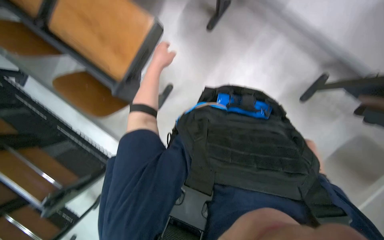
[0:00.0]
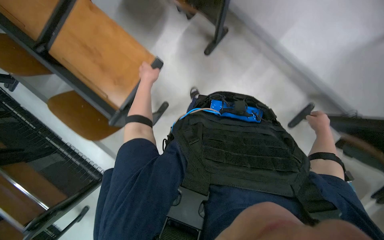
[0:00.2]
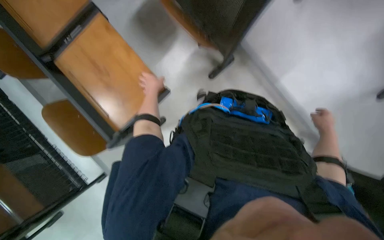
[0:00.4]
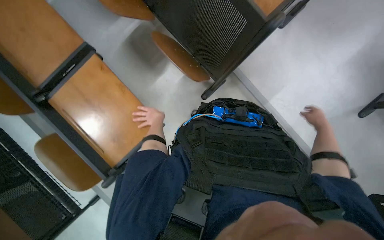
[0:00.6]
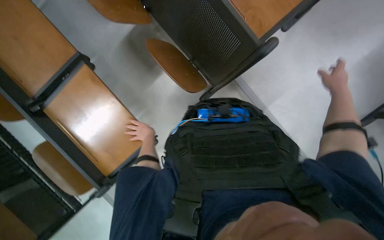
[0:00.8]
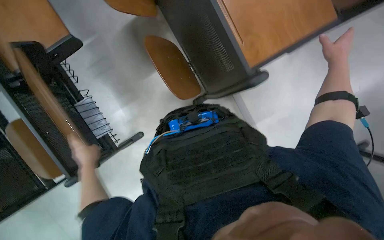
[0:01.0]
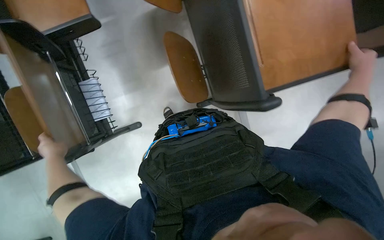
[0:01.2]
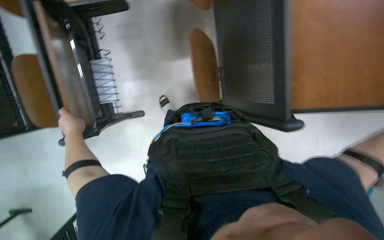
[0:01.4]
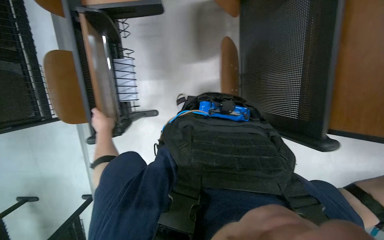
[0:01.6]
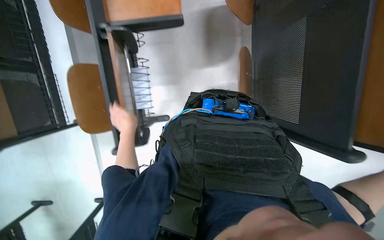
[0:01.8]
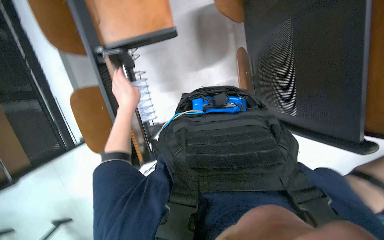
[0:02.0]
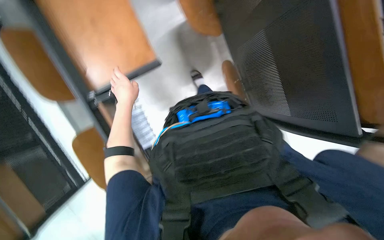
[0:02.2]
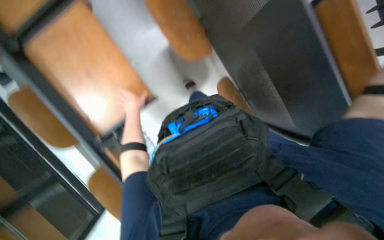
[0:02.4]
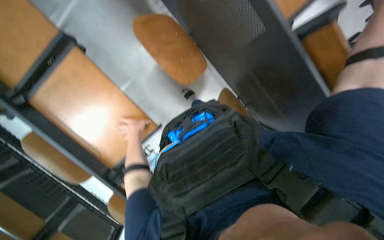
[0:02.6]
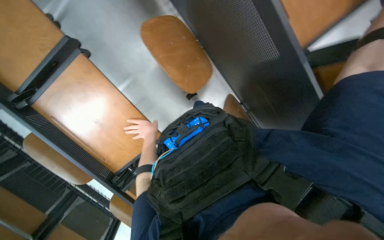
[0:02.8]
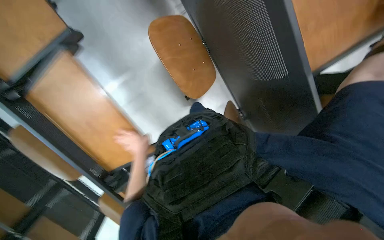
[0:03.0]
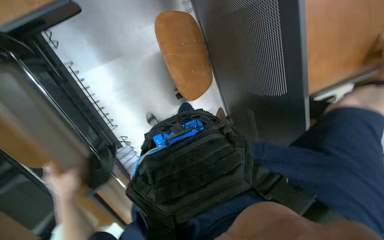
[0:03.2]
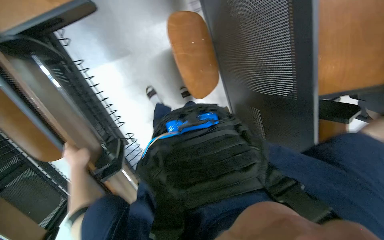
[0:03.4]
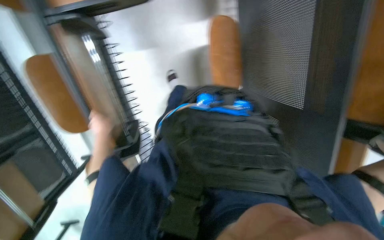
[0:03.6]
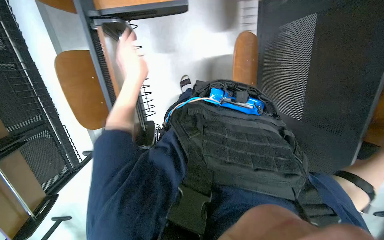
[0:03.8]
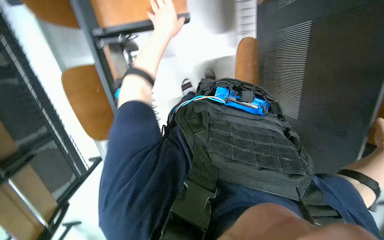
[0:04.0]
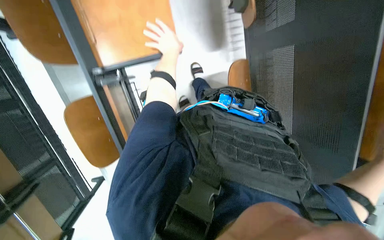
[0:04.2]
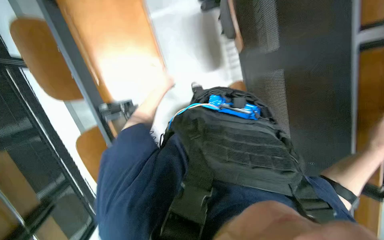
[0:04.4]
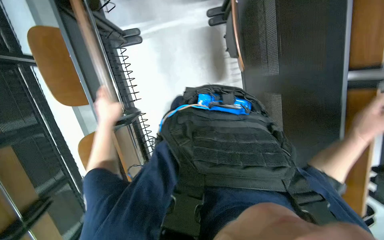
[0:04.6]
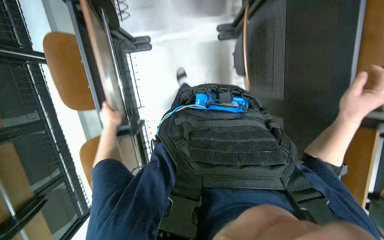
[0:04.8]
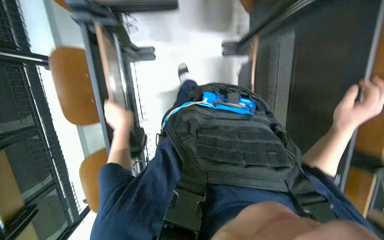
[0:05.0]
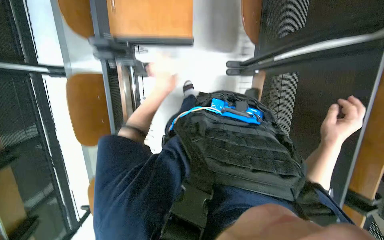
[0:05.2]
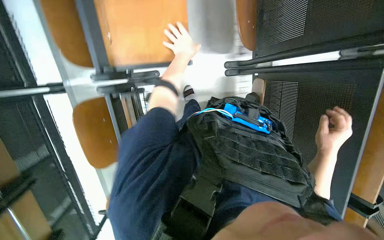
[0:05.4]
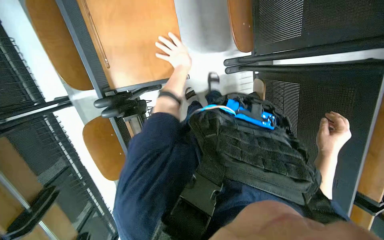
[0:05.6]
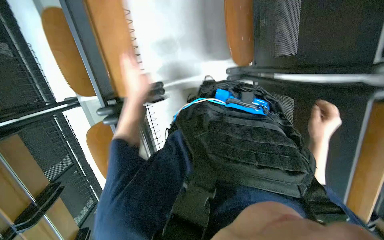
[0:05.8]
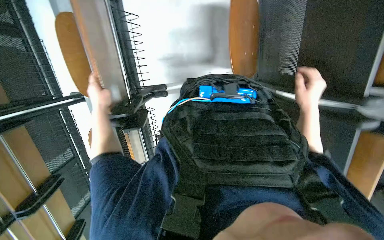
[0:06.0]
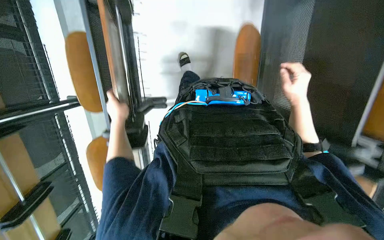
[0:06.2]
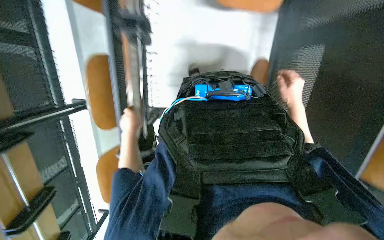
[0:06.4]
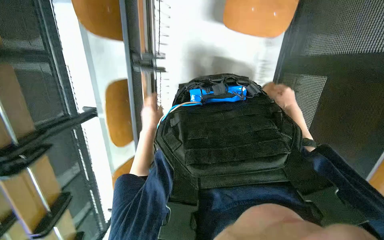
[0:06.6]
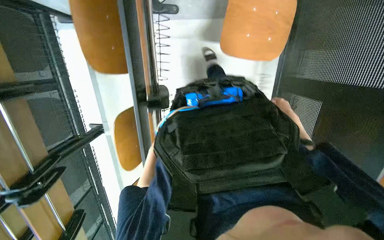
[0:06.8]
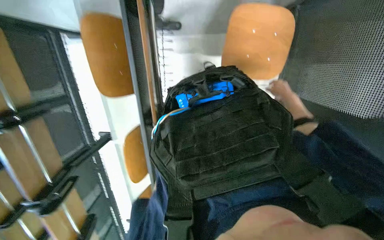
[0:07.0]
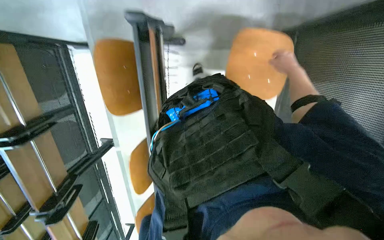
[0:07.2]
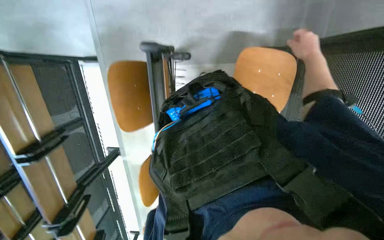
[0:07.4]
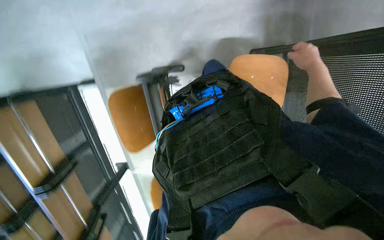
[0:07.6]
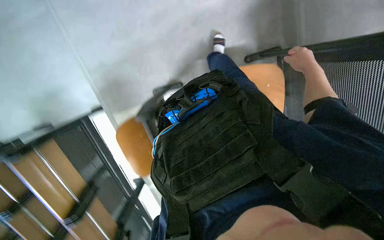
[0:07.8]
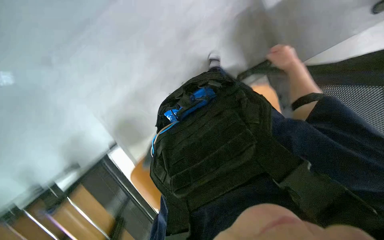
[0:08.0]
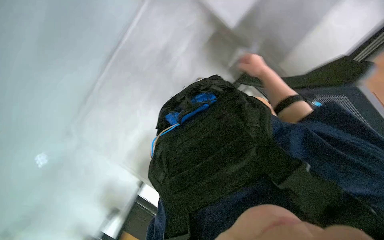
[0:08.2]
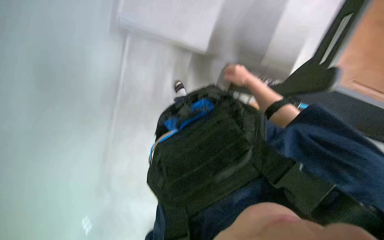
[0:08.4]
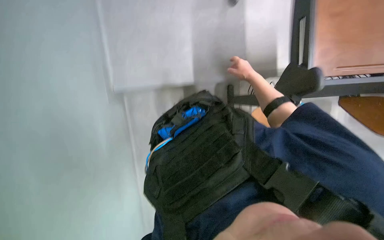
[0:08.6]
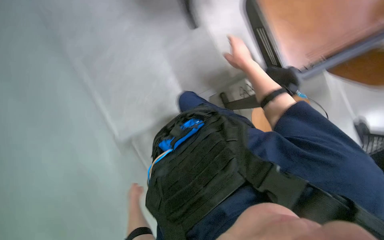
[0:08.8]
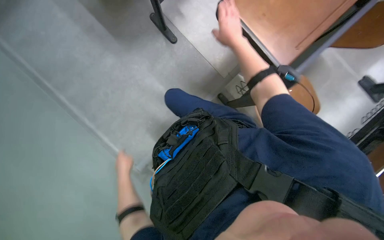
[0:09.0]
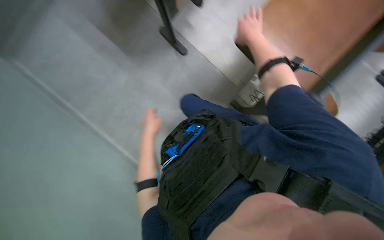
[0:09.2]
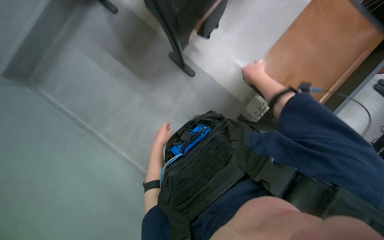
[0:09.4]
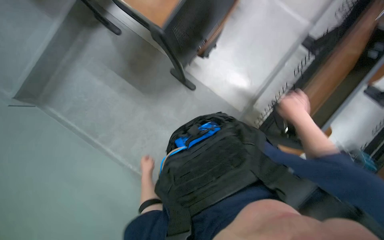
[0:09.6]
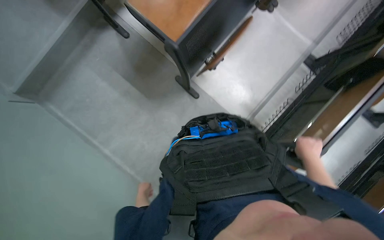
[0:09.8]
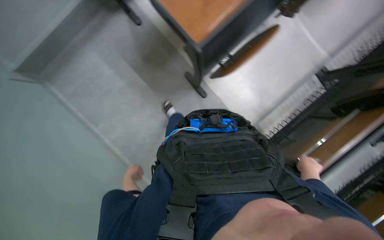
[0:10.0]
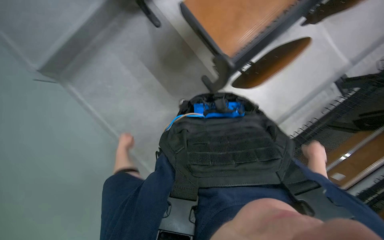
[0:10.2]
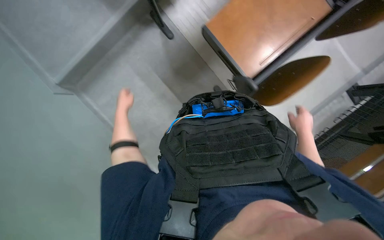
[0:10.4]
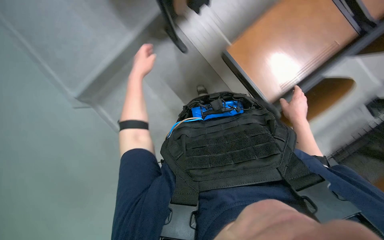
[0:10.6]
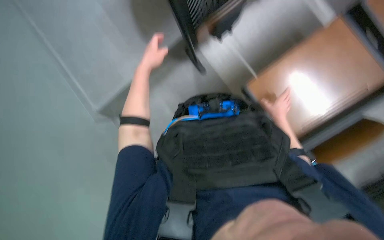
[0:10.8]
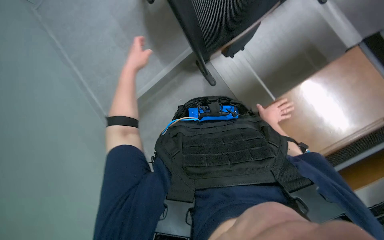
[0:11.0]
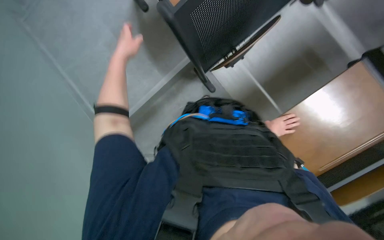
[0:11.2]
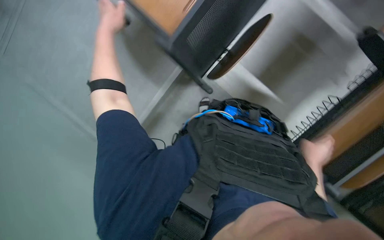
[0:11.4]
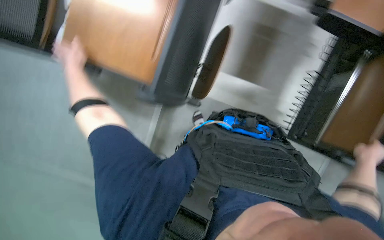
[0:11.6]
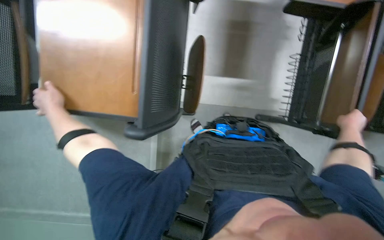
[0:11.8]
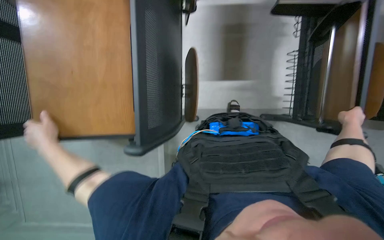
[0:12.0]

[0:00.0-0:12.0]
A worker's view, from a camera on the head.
Job: organizing items.
The whole recording: Folding down desk surfaces. The worker folds down the desk surfaces in a classroom.
0:00.0 to 0:01.6: The wearer looks approximately 15 degrees further upward. The left hand goes some 20 cm to the left and farther from the camera.
0:01.6 to 0:03.0: The view tips upward by some 20 degrees. The left hand is displaced to the right by roughly 10 cm.
0:04.4 to 0:06.0: The left hand swings left and right, about 25 cm each way, with 2 reversals.
0:06.0 to 0:07.6: The view tilts approximately 20 degrees upward. The right hand is displaced up the picture and to the right by roughly 20 cm, and travels farther from the camera and back again, roughly 25 cm each way.
0:07.6 to 0:09.0: The wearer's head swings roughly 20 degrees to the right. The right hand moves up the picture, roughly 10 cm.
0:09.0 to 0:10.4: The camera travels approximately 50 cm.
0:10.4 to 0:12.0: The right hand goes roughly 15 cm to the right, and goes farther from the camera and returns, some 10 cm each way; the left hand moves nearer to the camera, down the picture and to the left, approximately 25 cm.

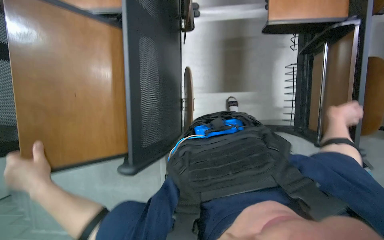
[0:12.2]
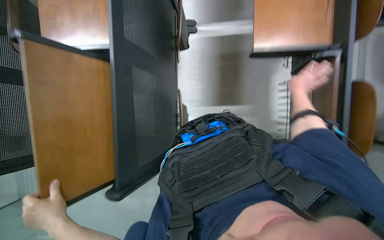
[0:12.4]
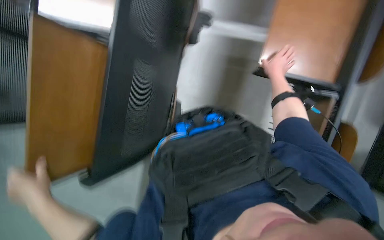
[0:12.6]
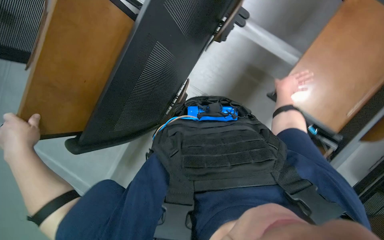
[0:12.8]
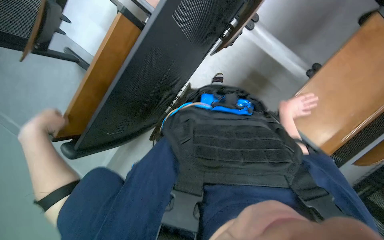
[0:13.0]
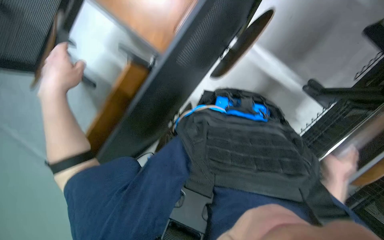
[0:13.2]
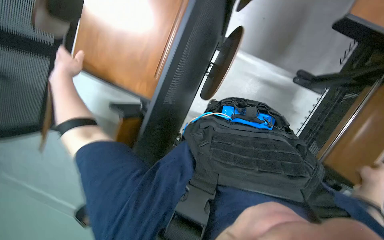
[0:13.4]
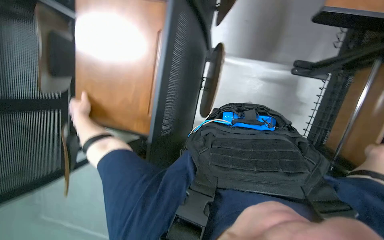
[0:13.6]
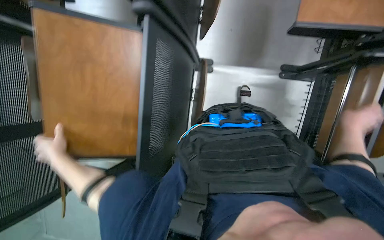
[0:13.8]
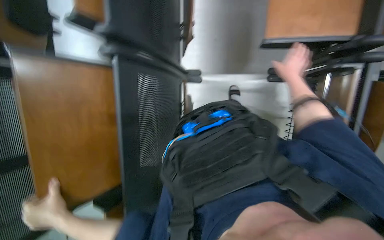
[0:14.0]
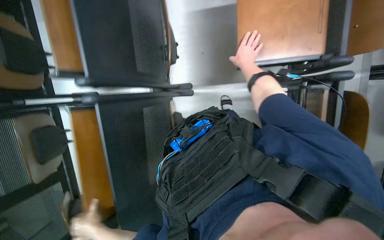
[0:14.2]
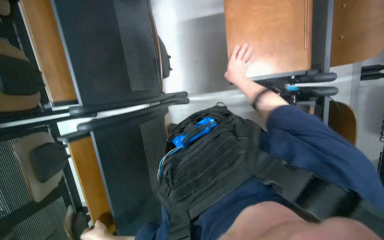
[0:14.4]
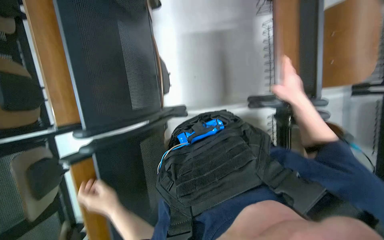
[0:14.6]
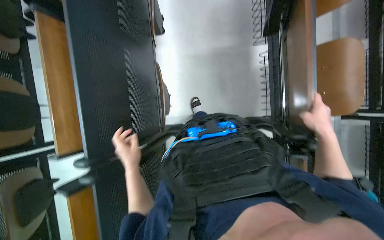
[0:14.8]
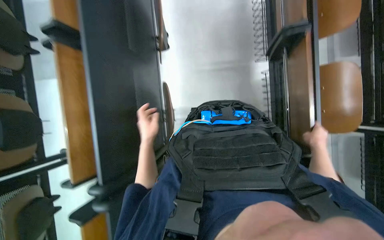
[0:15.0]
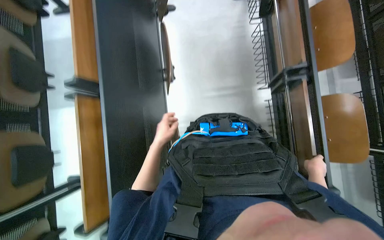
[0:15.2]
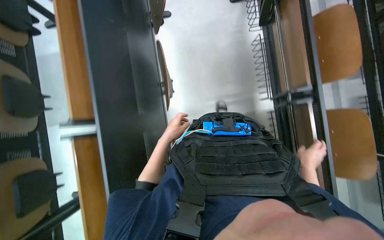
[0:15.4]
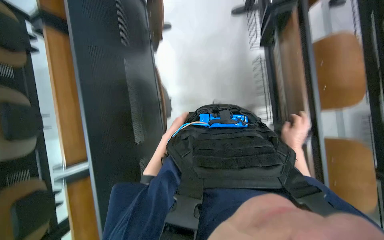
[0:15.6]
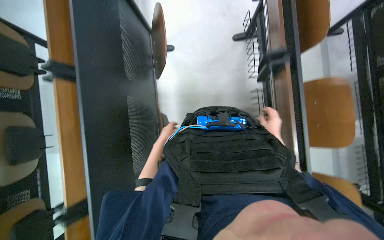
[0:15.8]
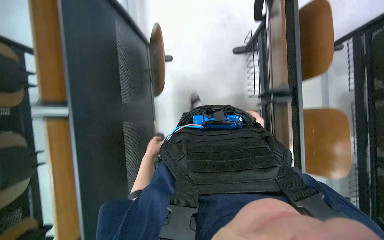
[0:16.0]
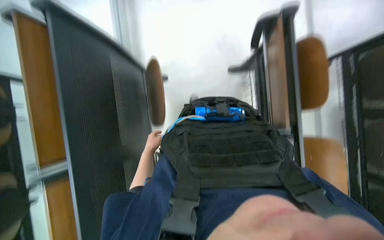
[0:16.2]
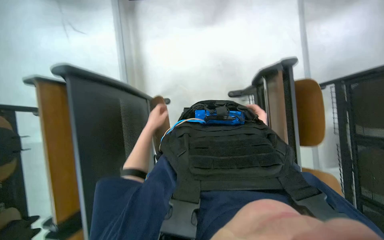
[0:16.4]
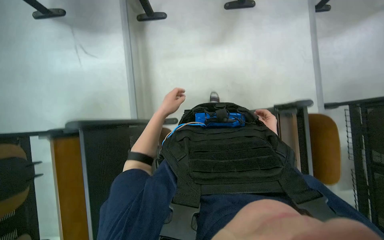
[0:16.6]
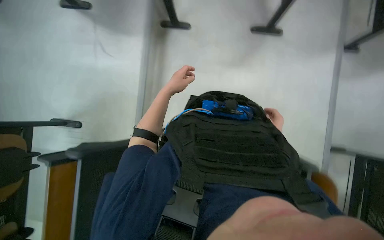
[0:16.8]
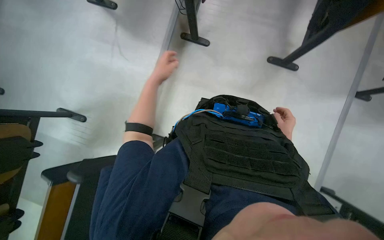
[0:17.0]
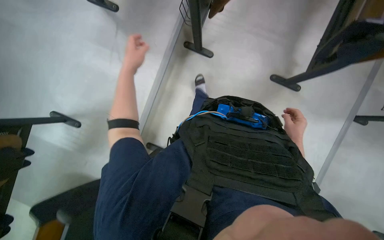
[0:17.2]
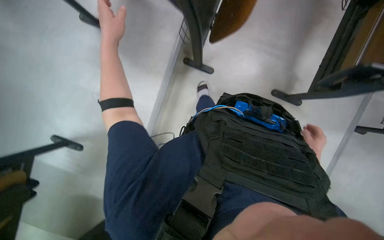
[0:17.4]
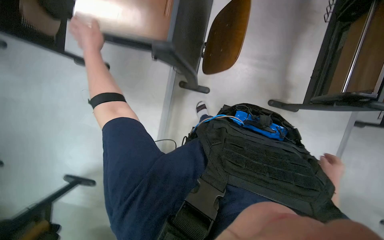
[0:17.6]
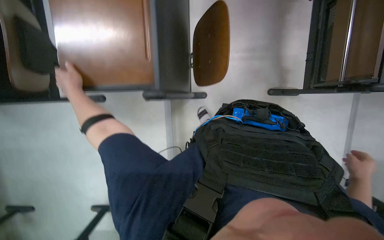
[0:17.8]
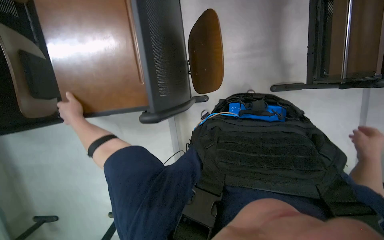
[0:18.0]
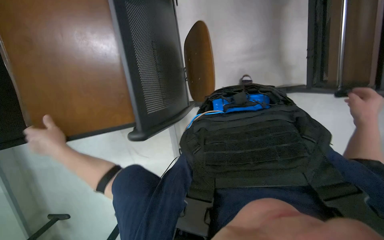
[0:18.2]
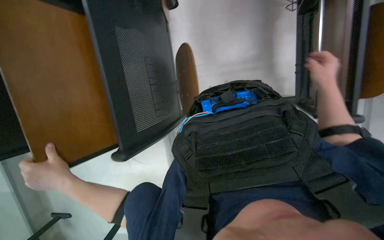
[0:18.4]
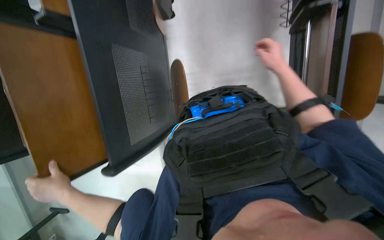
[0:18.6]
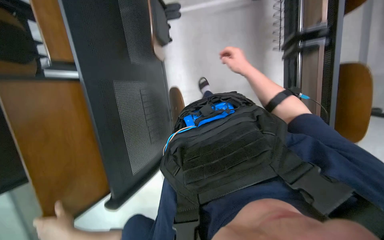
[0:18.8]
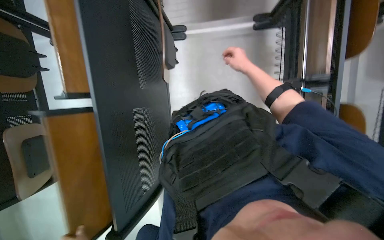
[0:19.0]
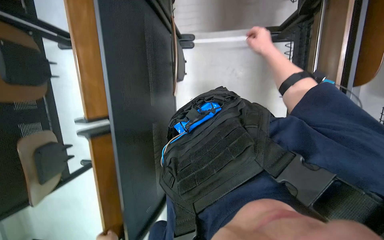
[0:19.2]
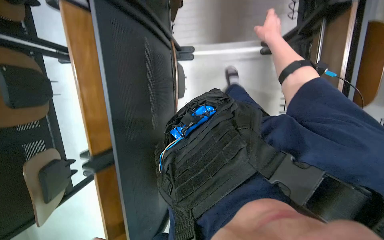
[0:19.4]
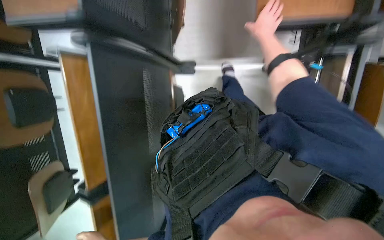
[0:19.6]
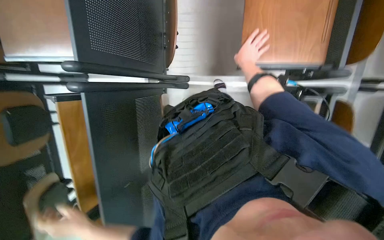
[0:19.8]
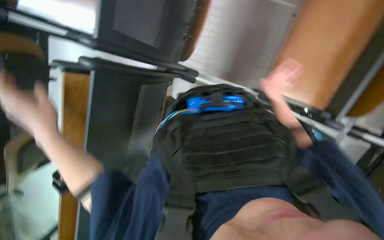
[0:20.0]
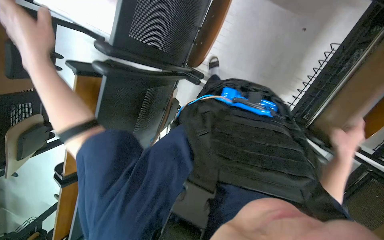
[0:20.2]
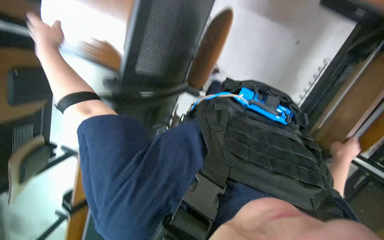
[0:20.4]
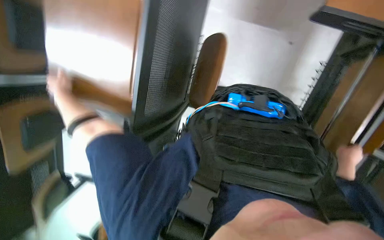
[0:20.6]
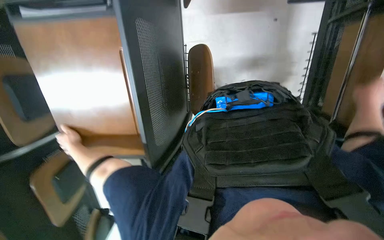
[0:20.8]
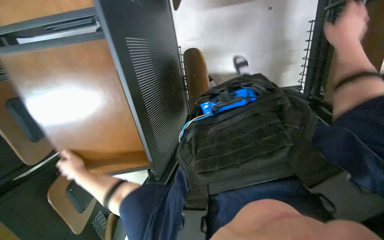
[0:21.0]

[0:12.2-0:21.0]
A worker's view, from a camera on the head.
Job: organizing items.
The whole recording: Folding down desk surfaces. The worker folds down the desk surfaces in a classroom.
0:12.2 to 0:13.6: The wearer looks approximately 15 degrees further upward. The left hand goes about 30 cm up the picture and farther from the camera.
0:13.6 to 0:15.2: The camera travels approximately 60 cm. The view tips upward by about 20 degrees.
0:15.2 to 0:16.6: The wearer moves some 80 cm.
0:16.6 to 0:18.0: The head travels roughly 70 cm.
0:18.0 to 0:19.6: The camera travels roughly 40 cm.
0:19.6 to 0:21.0: The wearer looks about 15 degrees further upward. Everything in view rotates about 30 degrees counterclockwise.
